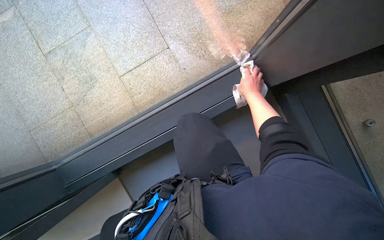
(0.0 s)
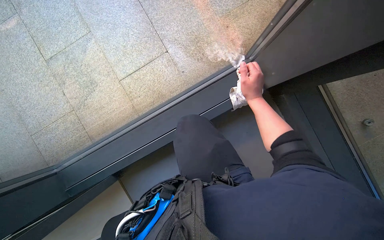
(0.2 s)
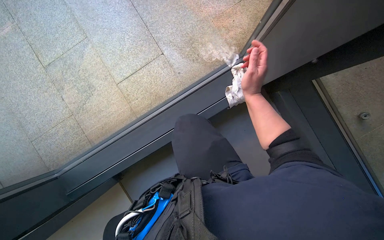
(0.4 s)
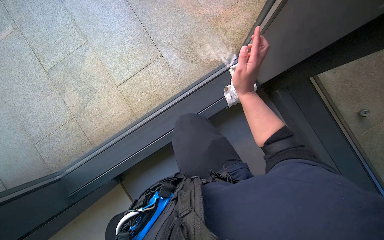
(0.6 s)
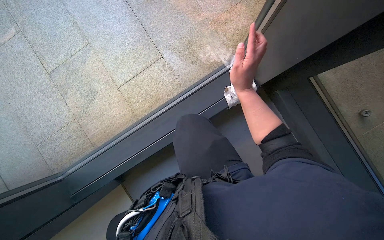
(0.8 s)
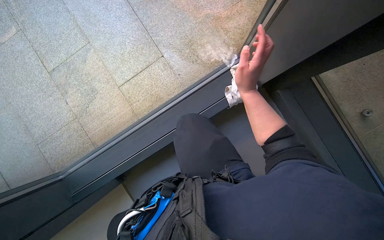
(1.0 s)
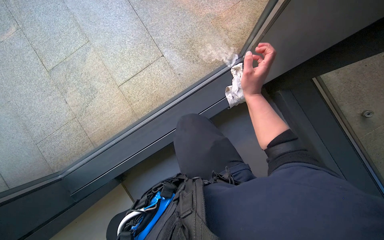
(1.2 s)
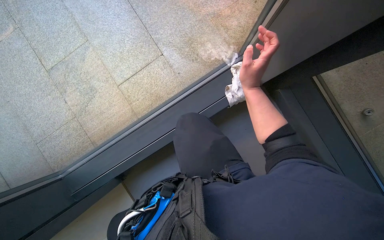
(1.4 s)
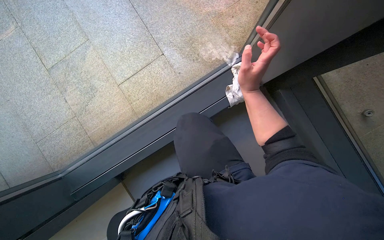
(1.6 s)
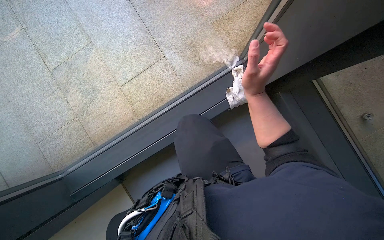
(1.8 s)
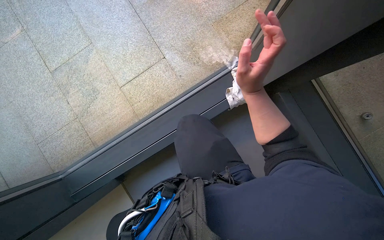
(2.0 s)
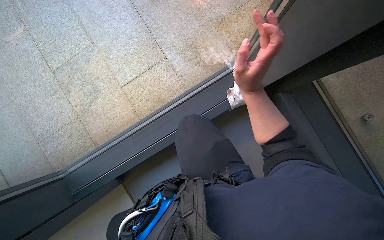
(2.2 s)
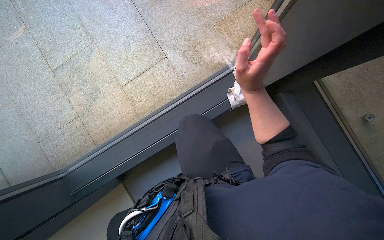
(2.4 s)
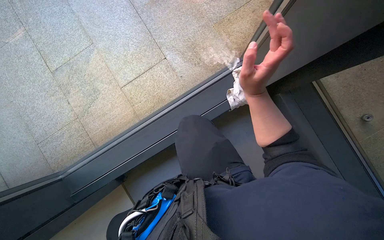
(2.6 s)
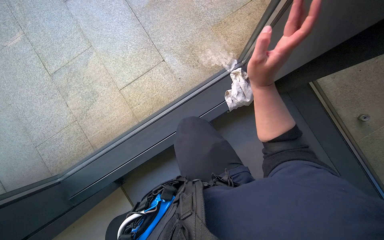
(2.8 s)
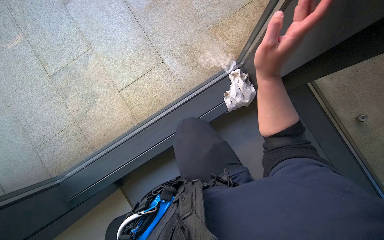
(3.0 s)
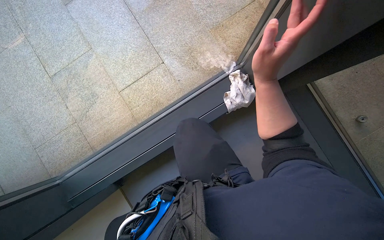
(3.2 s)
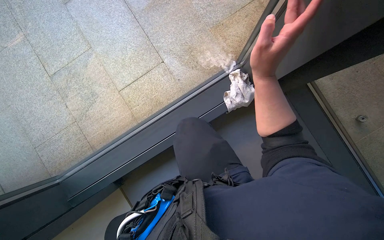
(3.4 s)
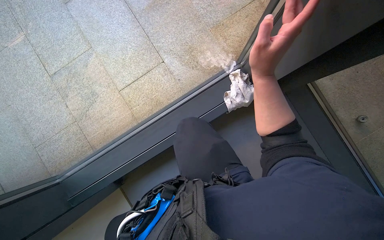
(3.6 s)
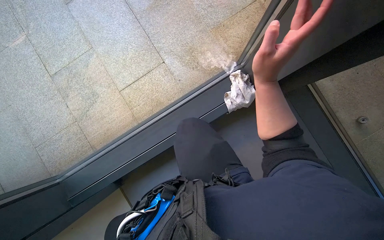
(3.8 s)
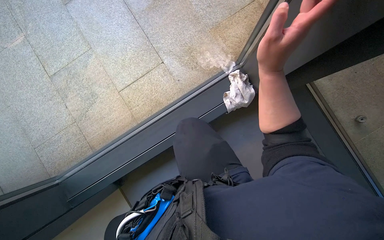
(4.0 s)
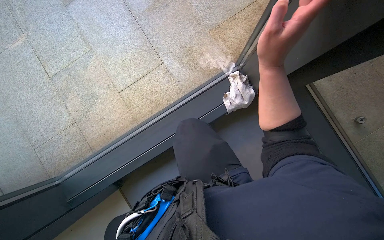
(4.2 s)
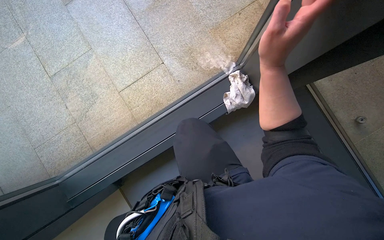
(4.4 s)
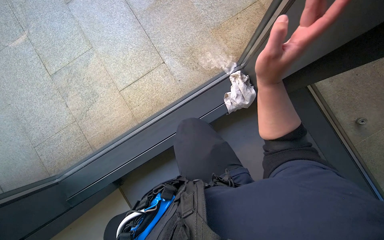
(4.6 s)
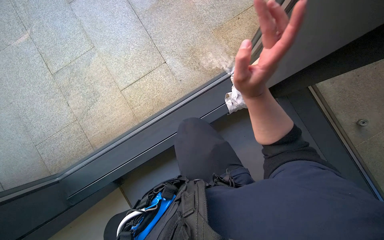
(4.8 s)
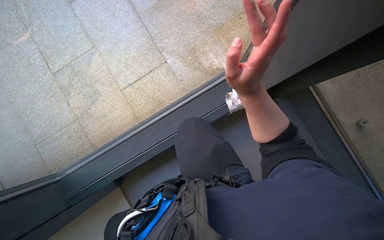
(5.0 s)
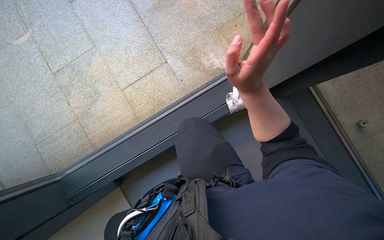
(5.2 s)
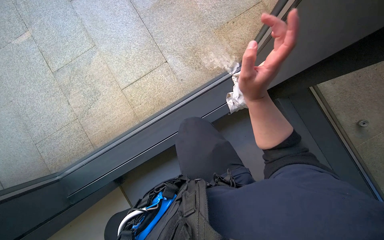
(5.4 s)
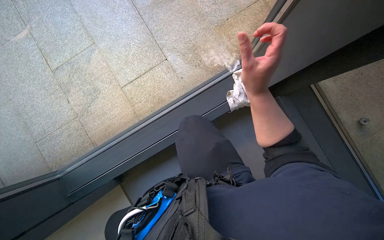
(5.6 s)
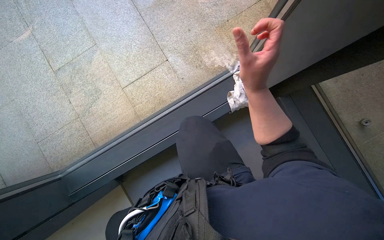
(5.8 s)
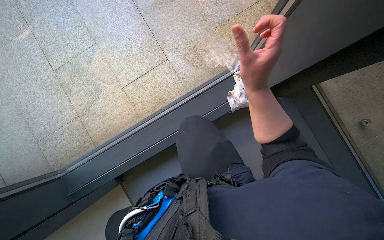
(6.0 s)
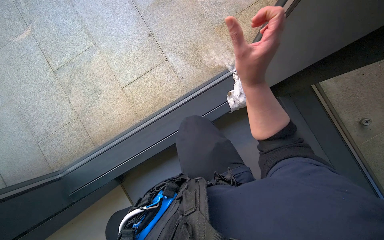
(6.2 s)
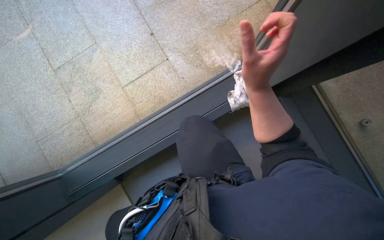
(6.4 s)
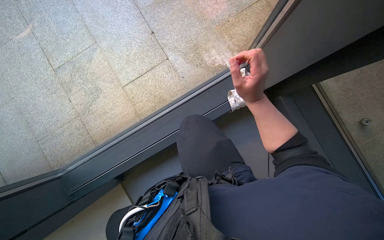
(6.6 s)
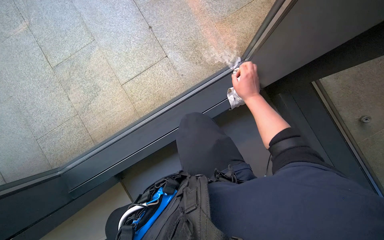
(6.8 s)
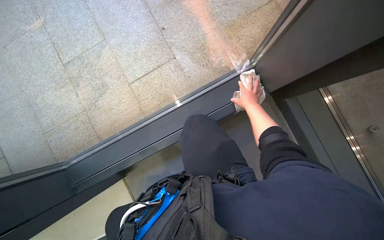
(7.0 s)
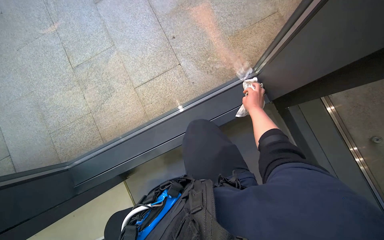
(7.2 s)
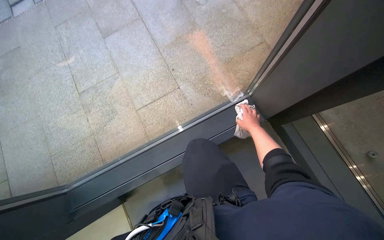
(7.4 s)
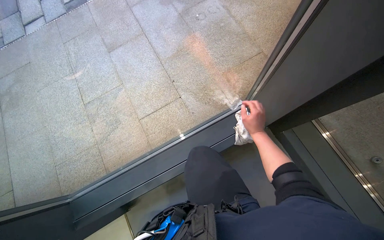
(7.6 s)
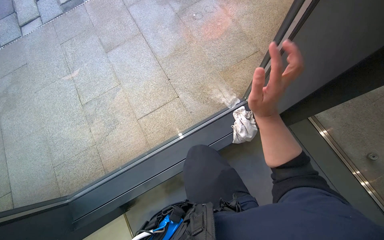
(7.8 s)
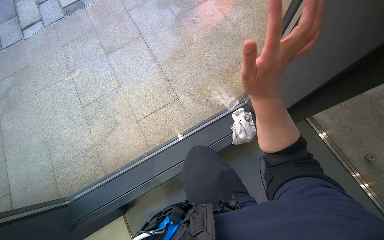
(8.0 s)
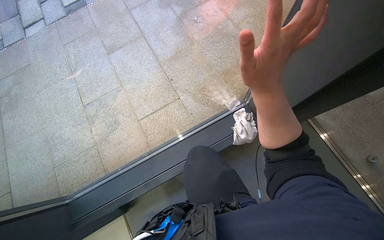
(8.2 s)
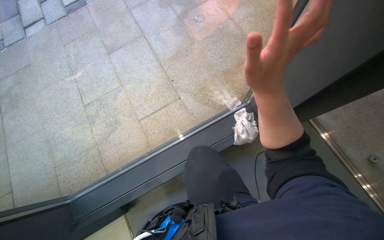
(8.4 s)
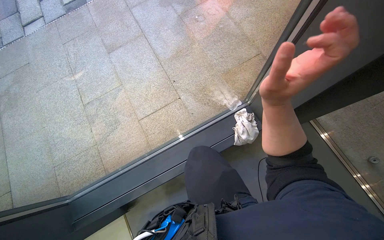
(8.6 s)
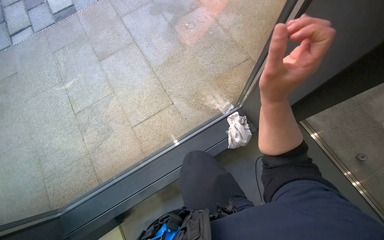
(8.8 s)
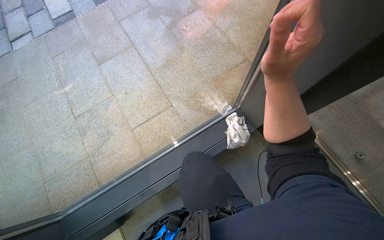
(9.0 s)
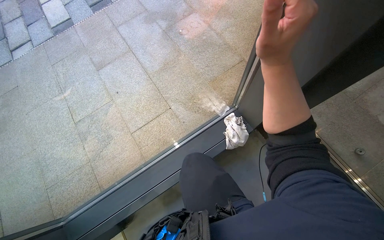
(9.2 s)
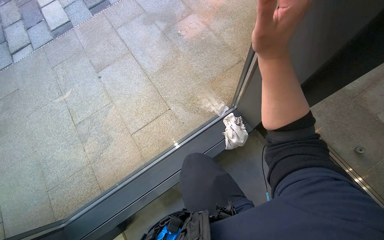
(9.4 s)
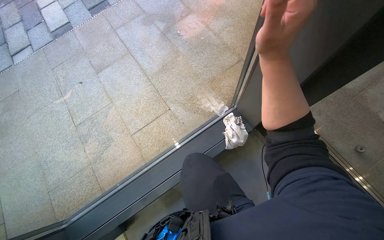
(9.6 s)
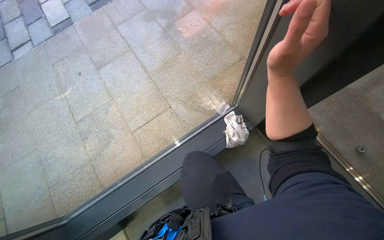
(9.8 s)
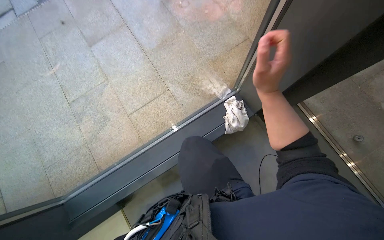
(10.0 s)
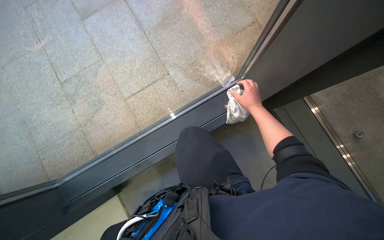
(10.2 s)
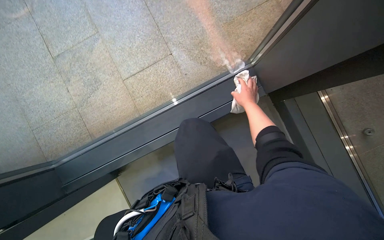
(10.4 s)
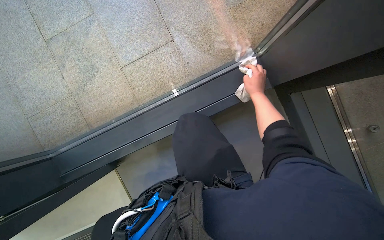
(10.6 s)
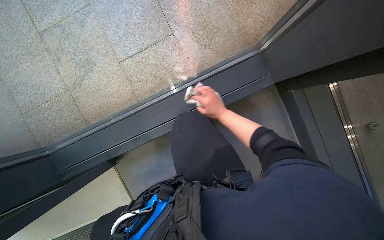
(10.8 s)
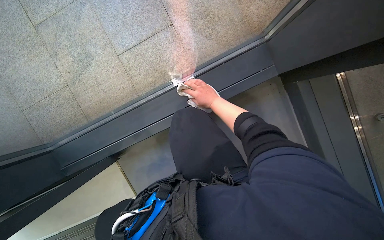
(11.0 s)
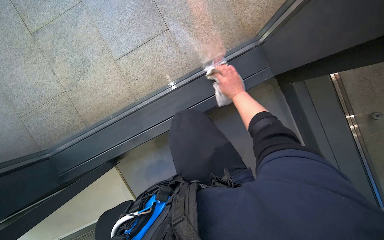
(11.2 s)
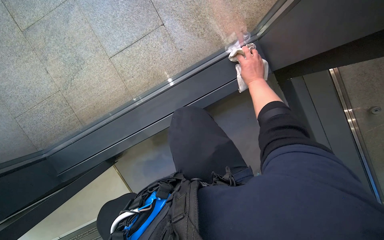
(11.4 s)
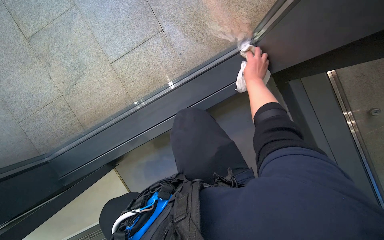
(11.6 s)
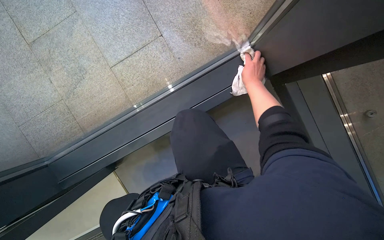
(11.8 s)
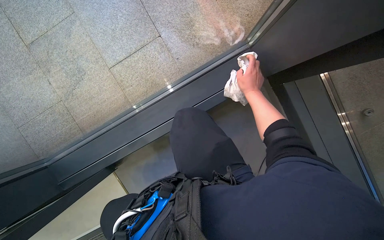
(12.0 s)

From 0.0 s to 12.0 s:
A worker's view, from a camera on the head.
Job: cleaning windows.
The whole recording: Cleaning window frame. The worker dips a cloth into a bucket and wipes the window frame.
From 0.0 s to 1.6 s: The right hand heads nearer to the camera, covering some 20 cm.
From 1.6 s to 3.0 s: The right hand heads nearer to the camera, covering some 10 cm.
From 6.0 s to 7.6 s: The camera pitches upward, by some 15 degrees. The right hand heads farther from the camera, covering approximately 15 cm.
From 7.6 s to 9.0 s: The right hand shifts roughly 30 cm nearer to the camera and up the picture.
From 9.0 s to 10.4 s: The view tilts about 20 degrees downward. The right hand heads farther from the camera, covering about 40 cm.
From 10.4 s to 12.0 s: The right hand travels to the left and back again, approximately 15 cm each way.

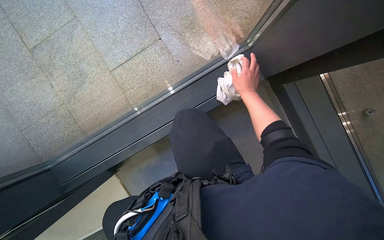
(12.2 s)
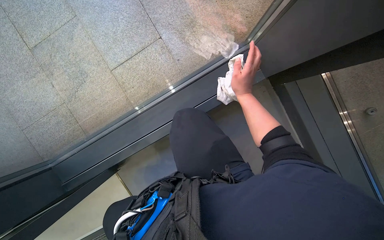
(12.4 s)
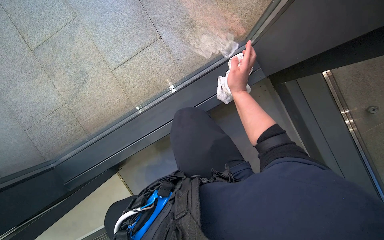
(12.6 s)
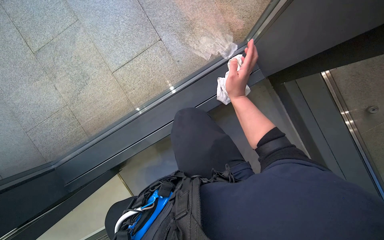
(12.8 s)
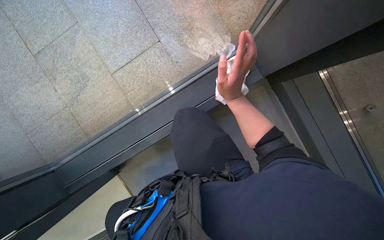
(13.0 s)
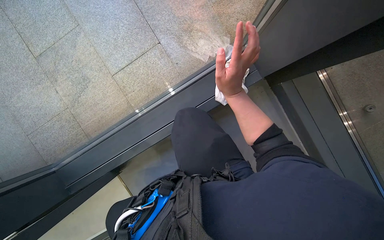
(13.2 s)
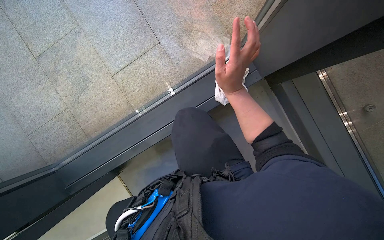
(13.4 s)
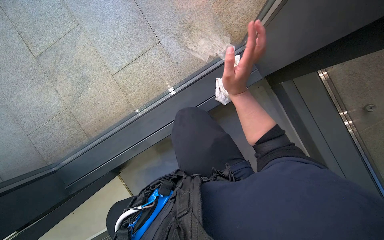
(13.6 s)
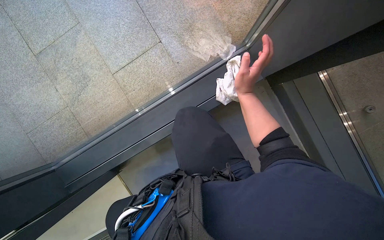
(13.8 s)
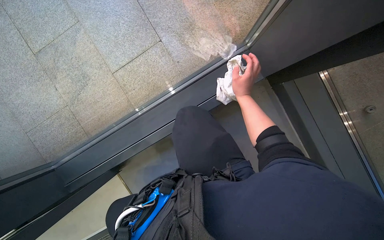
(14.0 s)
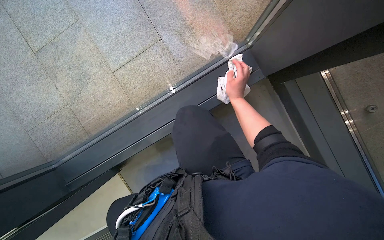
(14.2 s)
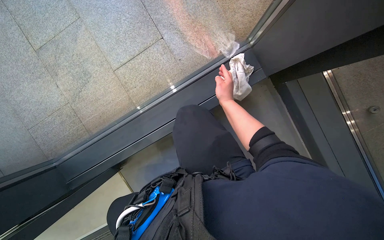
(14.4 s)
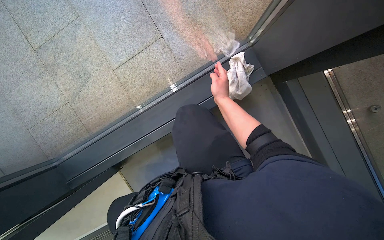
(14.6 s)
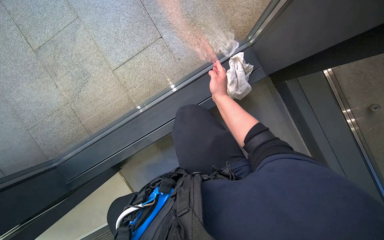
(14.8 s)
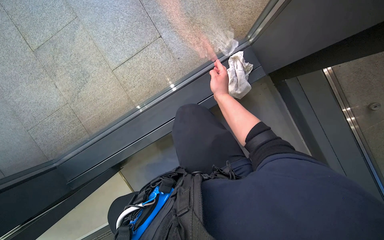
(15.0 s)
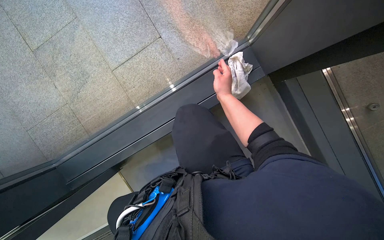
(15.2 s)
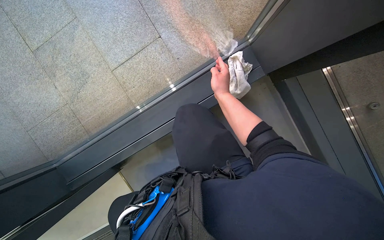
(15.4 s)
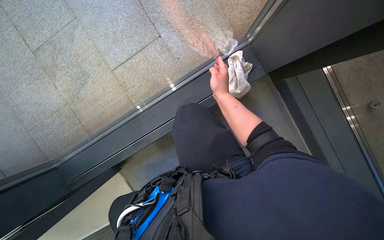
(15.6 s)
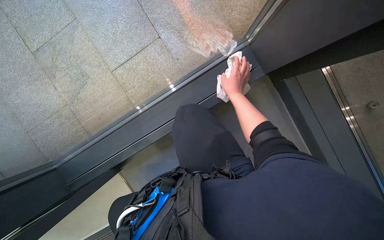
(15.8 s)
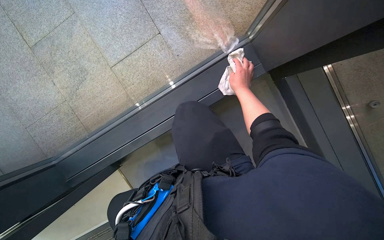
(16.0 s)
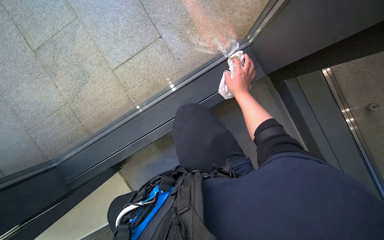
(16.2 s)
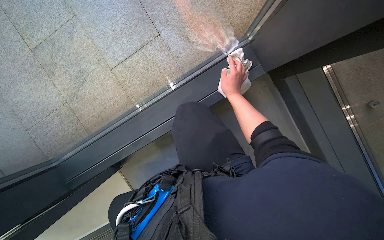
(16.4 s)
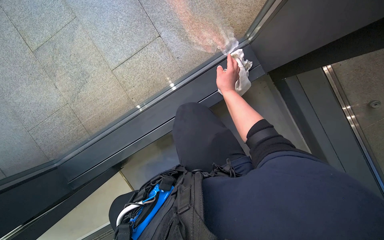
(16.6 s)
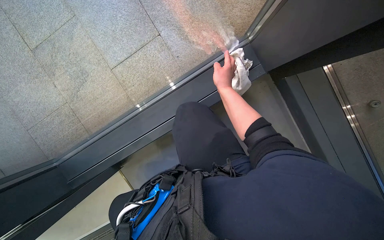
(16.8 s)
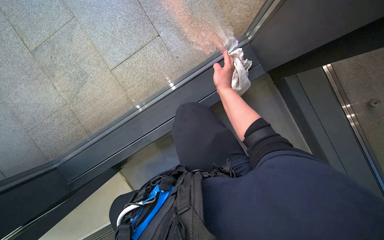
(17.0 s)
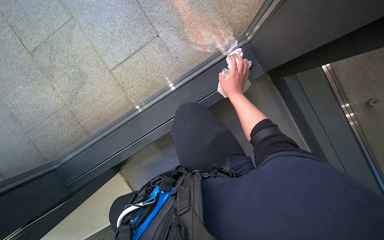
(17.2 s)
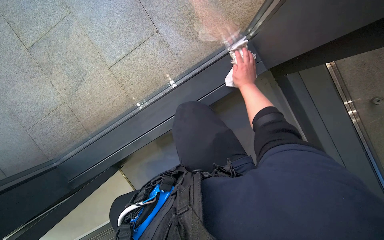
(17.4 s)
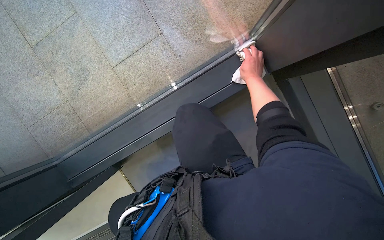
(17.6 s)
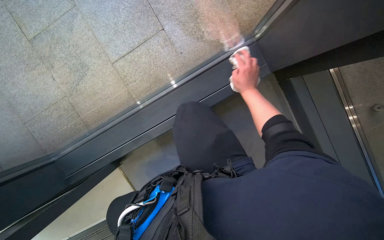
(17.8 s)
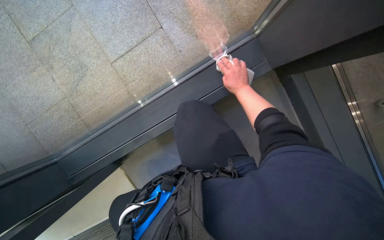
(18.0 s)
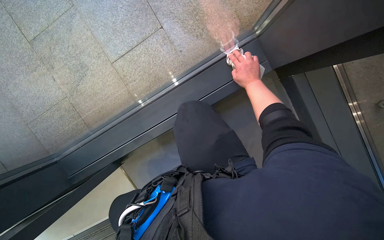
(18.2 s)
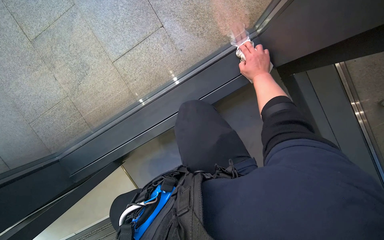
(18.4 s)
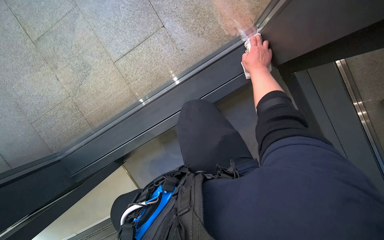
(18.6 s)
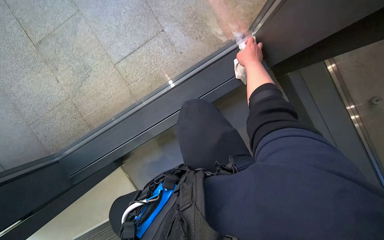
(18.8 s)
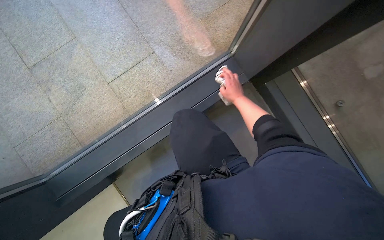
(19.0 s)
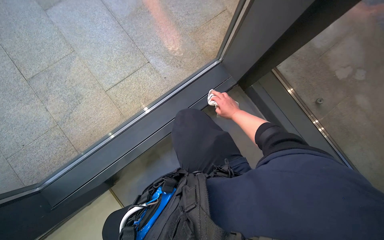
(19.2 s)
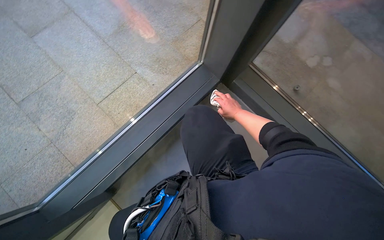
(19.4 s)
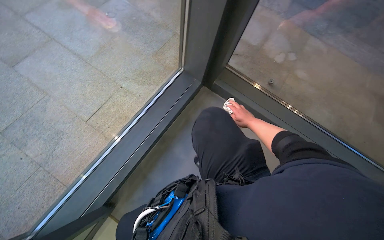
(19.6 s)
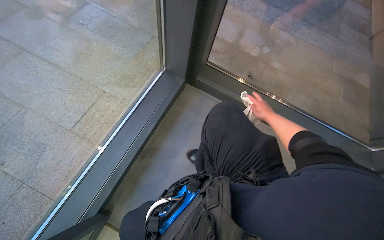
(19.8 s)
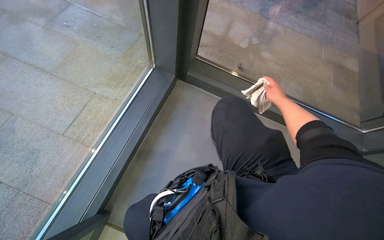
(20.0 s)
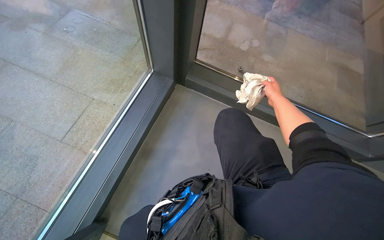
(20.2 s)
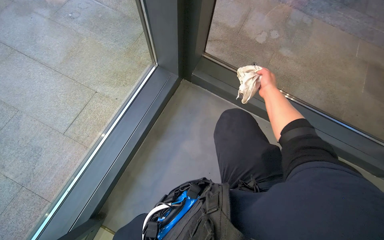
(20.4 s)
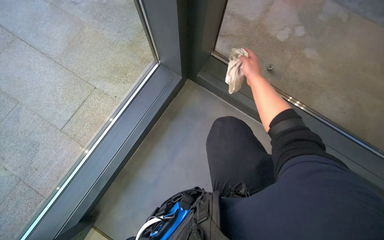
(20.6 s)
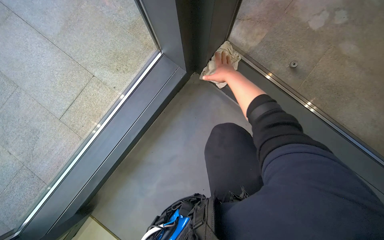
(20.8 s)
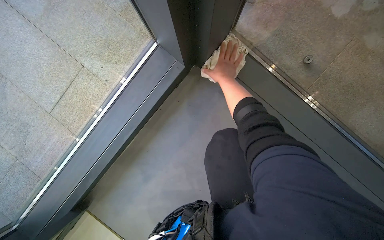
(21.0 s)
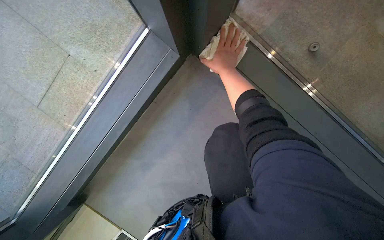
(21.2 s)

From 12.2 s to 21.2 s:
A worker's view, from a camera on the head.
Job: cleaning windows.
The whole recording: Cleaning window frame. The worker dips a cloth into a bucket and wipes the window frame.
From 12.2 s to 13.8 s: The right hand moves nearer to the camera, roughly 10 cm.
From 13.8 s to 15.2 s: The right hand goes roughly 15 cm farther from the camera.
From 16.6 s to 18.2 s: The right hand moves to the right, roughly 10 cm.
From 18.2 s to 19.8 s: The head turns to the right by about 35 degrees. The view tips upward by about 30 degrees.
From 19.8 s to 21.2 s: The head travels some 50 cm. The head turns to the left by some 15 degrees. The view tips downward by some 30 degrees.
